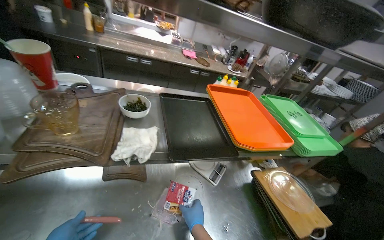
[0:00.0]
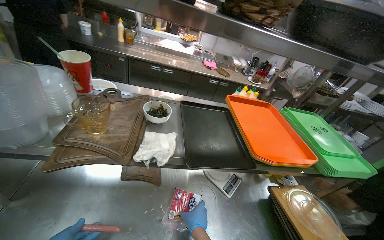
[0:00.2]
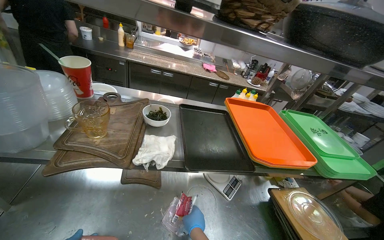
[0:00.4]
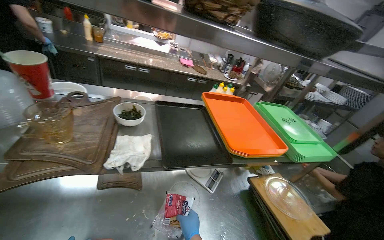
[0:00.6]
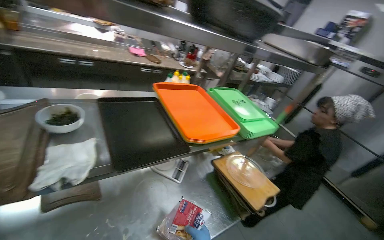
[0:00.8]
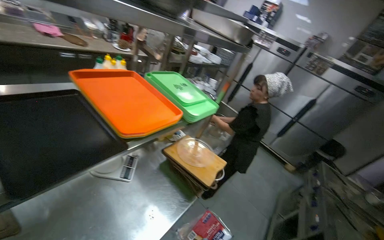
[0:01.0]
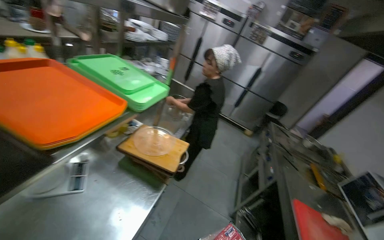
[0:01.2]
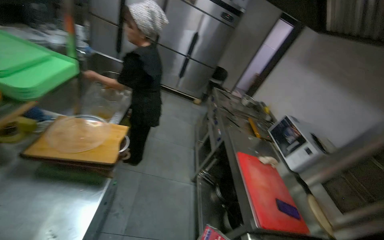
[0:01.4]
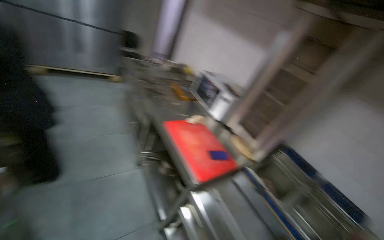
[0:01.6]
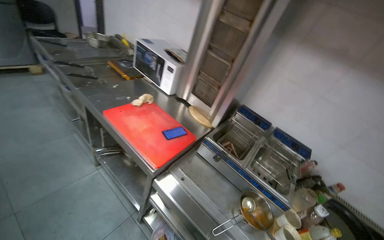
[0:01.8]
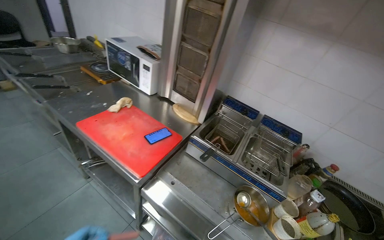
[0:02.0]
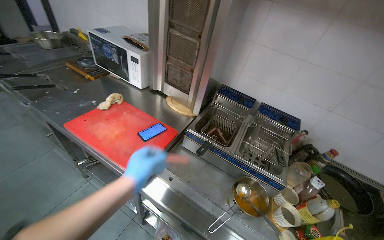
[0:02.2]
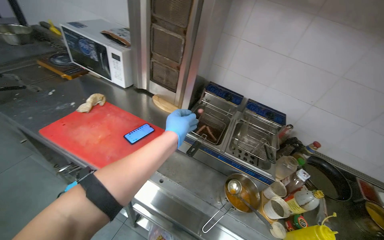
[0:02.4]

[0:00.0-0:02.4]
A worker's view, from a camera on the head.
Job: cooking food.
The whole recording: Preparing and cooking sausages. The worker unwraps sausages and places them into a deep fryer.
0:00.0 to 0:01.2: The head rotates about 55 degrees to the right. The view tilts roughly 15 degrees downward.
0:01.2 to 0:02.4: The camera travels about 60 cm. The wearer's head swings some 80 degrees to the right. The wearer looks roughly 40 degrees further downward.

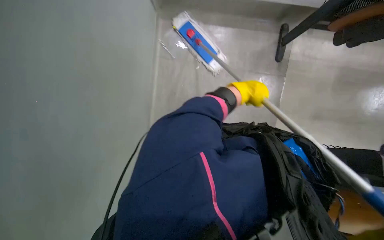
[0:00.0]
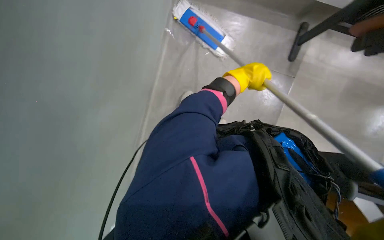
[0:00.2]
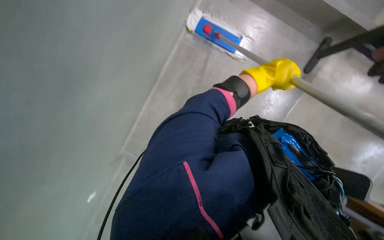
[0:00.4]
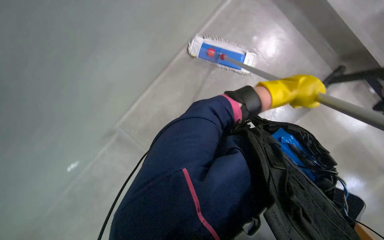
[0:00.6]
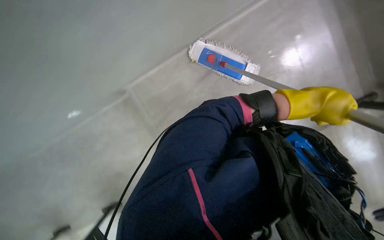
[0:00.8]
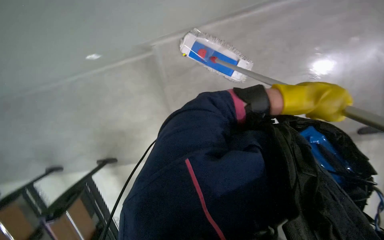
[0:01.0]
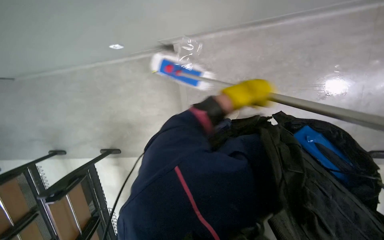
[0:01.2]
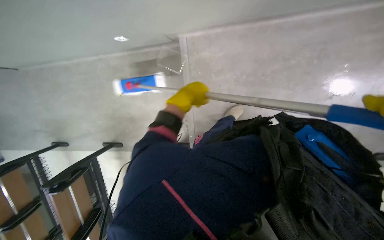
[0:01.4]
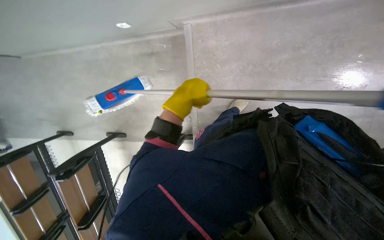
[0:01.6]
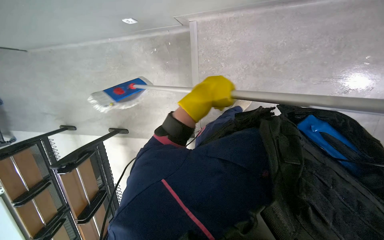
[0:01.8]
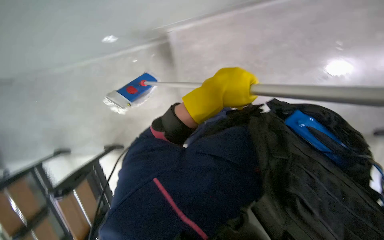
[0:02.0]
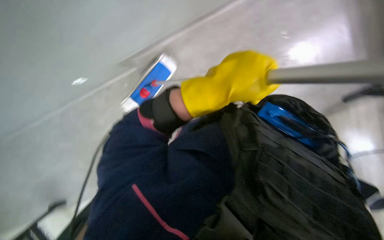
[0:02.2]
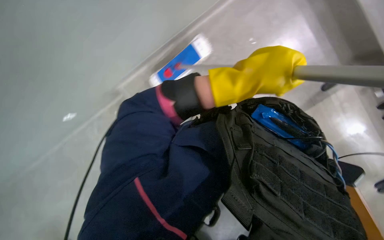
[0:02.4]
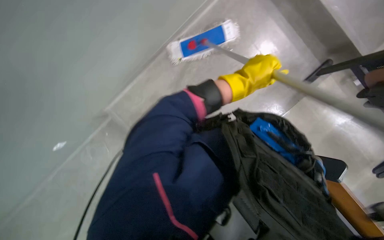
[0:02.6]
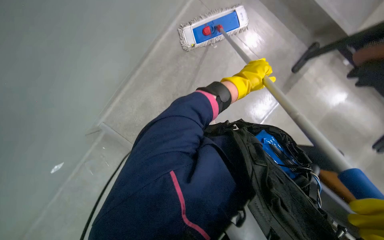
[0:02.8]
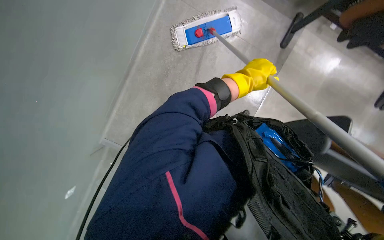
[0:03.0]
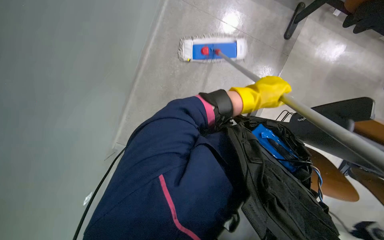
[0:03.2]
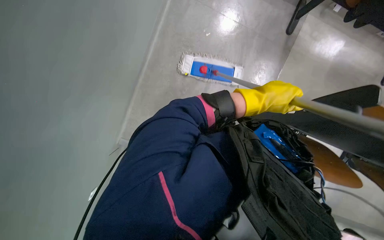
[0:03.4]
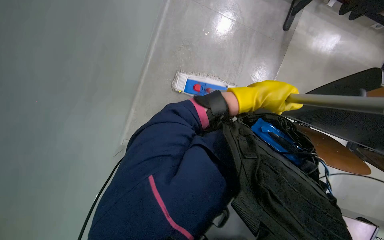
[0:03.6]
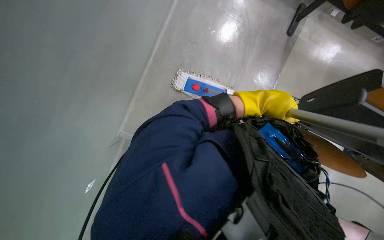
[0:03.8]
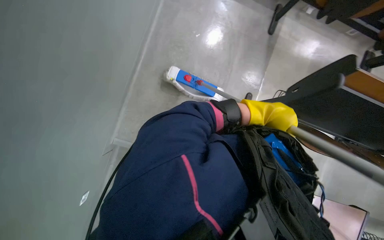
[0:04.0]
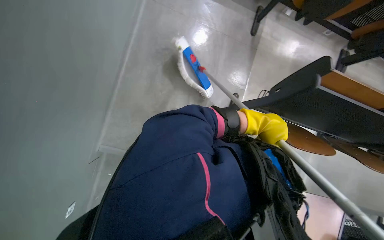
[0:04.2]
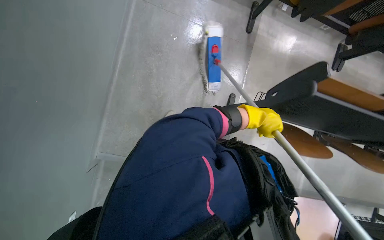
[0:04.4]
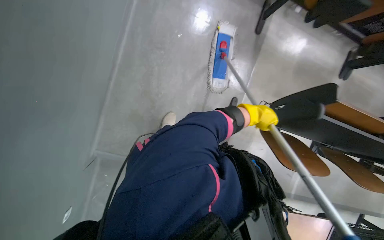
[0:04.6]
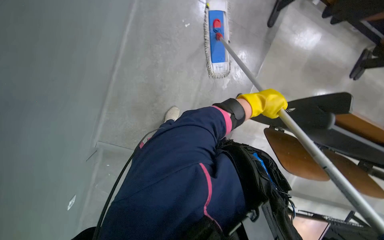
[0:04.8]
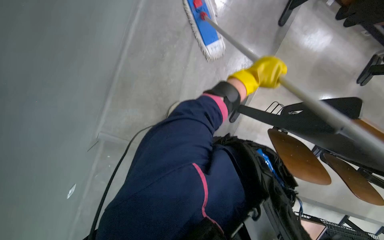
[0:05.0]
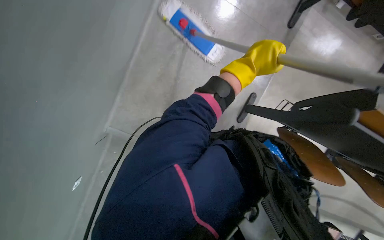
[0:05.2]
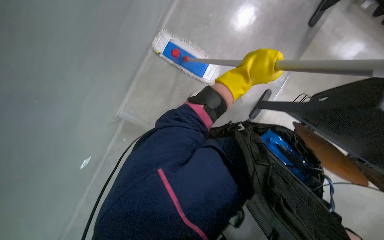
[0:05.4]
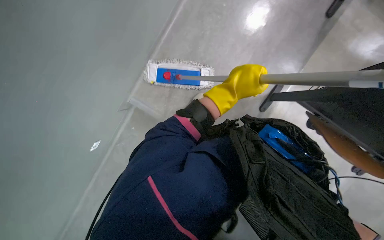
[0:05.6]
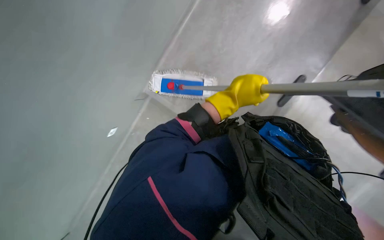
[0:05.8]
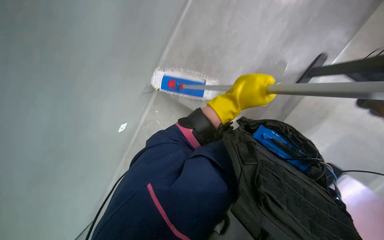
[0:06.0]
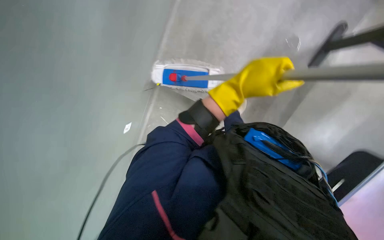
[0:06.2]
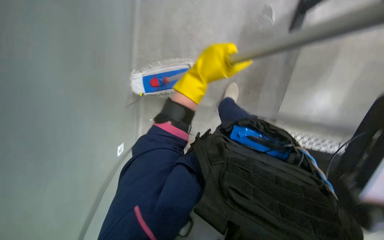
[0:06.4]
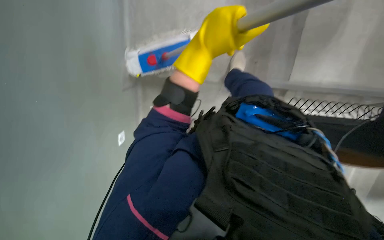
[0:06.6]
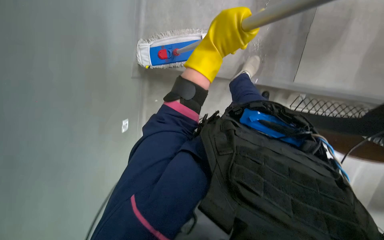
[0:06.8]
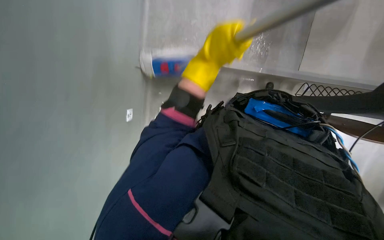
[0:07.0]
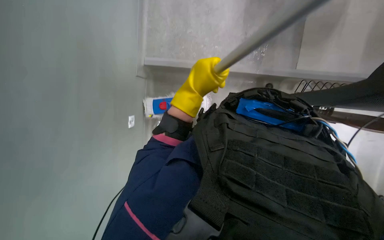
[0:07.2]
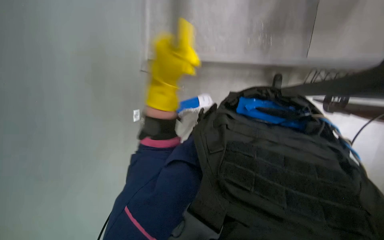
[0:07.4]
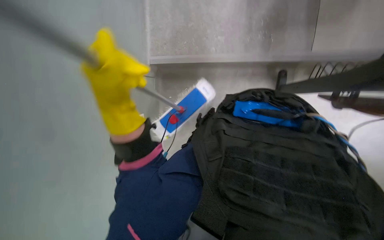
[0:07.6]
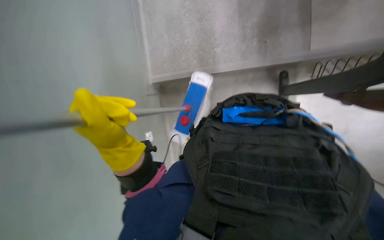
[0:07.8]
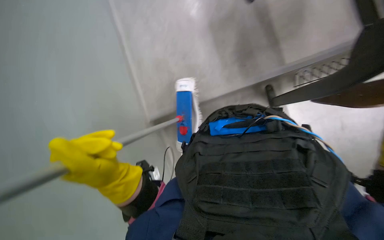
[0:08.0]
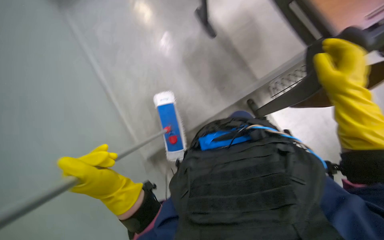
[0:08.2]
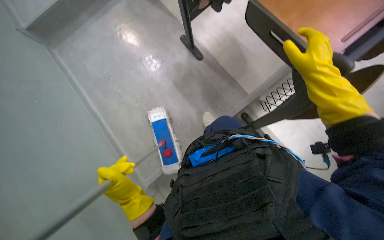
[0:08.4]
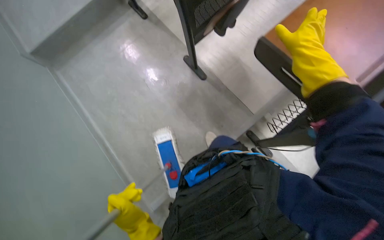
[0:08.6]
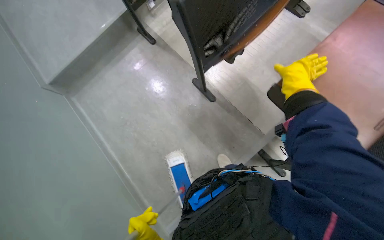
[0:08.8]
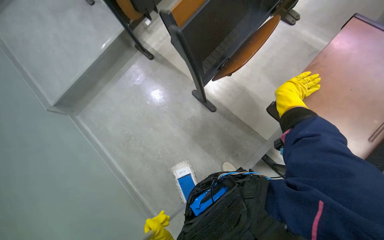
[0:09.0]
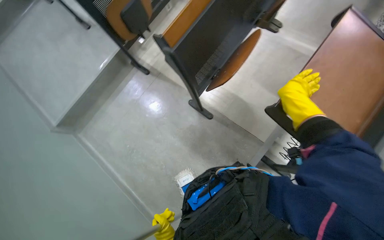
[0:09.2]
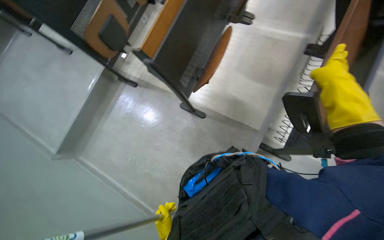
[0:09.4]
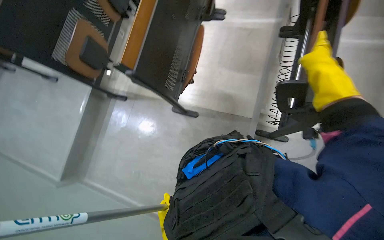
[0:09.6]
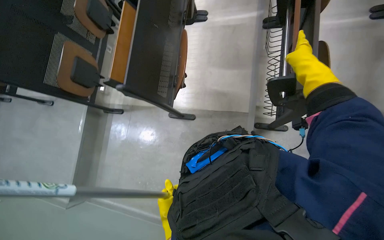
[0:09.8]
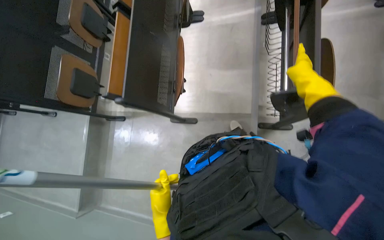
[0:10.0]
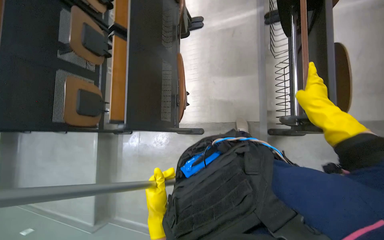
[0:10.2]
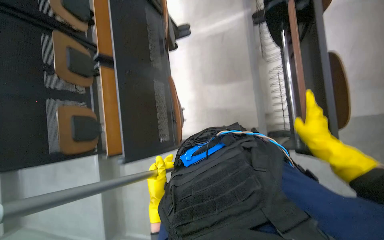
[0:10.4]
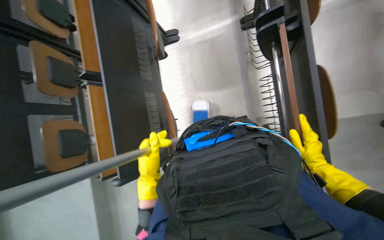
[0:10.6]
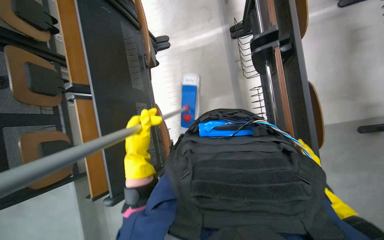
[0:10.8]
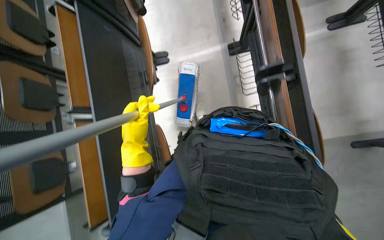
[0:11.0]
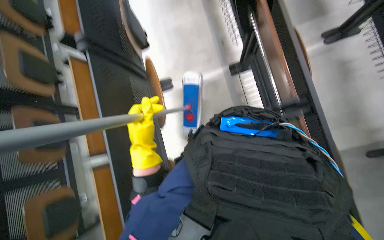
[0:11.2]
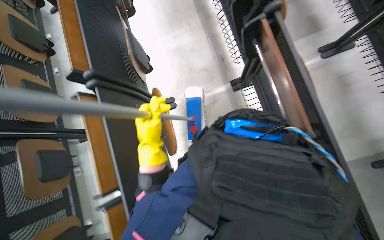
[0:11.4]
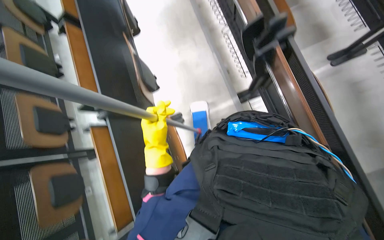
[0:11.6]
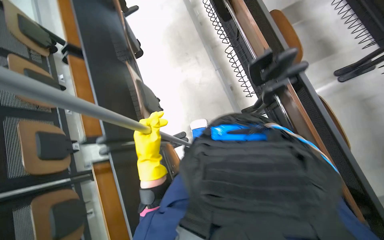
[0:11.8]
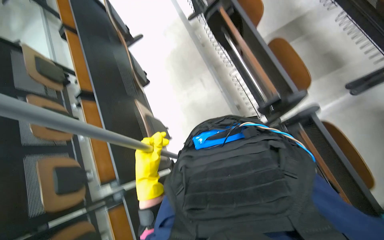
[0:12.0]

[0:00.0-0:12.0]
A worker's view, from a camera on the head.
Job: mopping floor.
The whole recording: Mopping floor. The worker mops the floor, periodically changing the mop head.
0:06.0 to 0:07.6: The view tilts some 15 degrees downward. Everything in view rotates approximately 25 degrees counterclockwise.
0:07.6 to 0:09.0: The view tips upward by roughly 40 degrees. The scene rotates counterclockwise by approximately 45 degrees.
0:09.0 to 0:10.4: The scene turns about 45 degrees counterclockwise in the picture.
0:10.4 to 0:12.0: The camera pitches upward, by approximately 25 degrees.

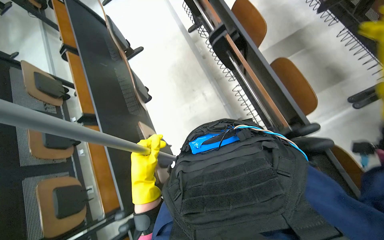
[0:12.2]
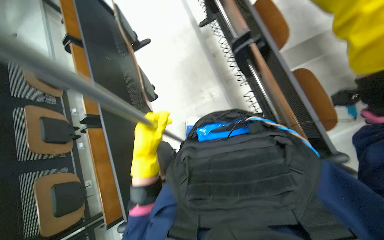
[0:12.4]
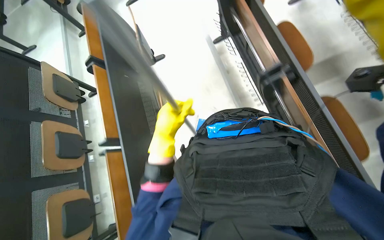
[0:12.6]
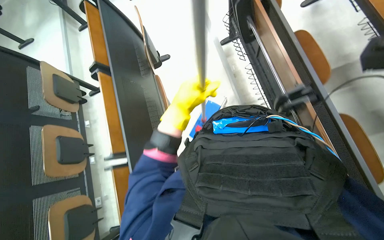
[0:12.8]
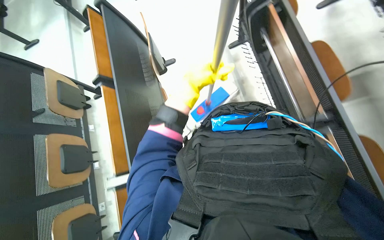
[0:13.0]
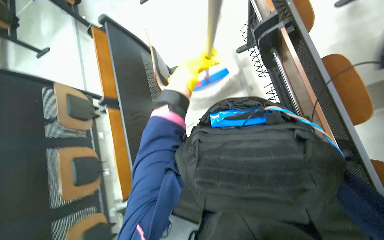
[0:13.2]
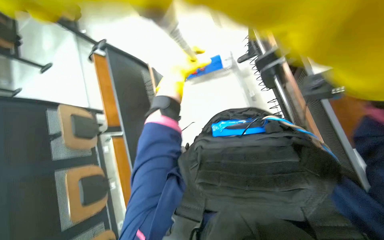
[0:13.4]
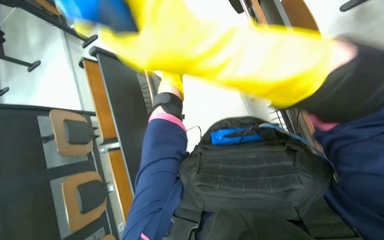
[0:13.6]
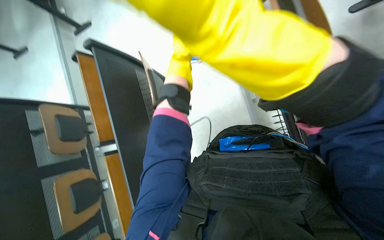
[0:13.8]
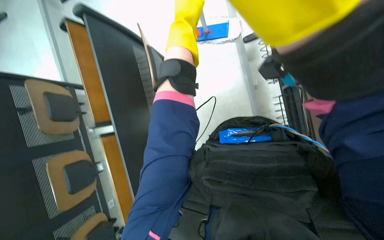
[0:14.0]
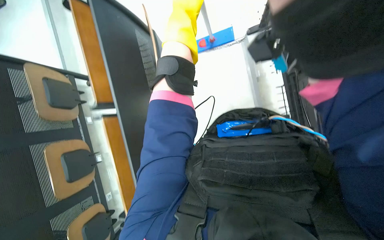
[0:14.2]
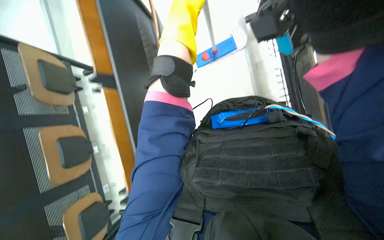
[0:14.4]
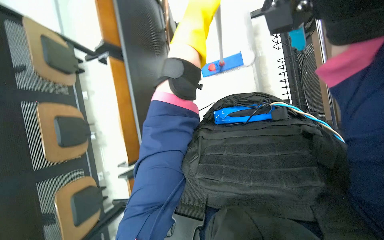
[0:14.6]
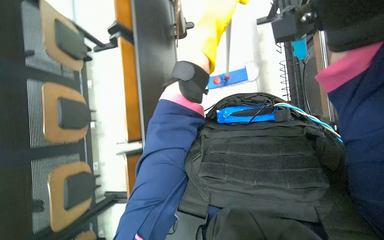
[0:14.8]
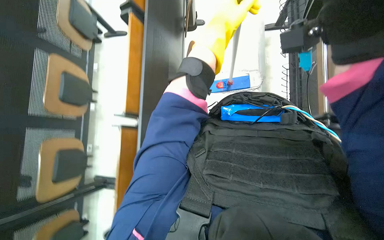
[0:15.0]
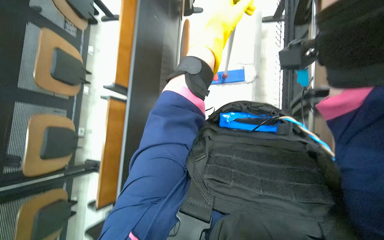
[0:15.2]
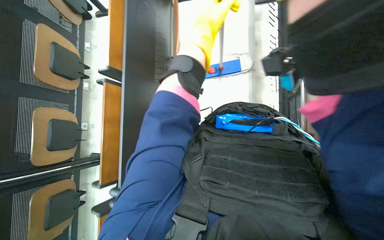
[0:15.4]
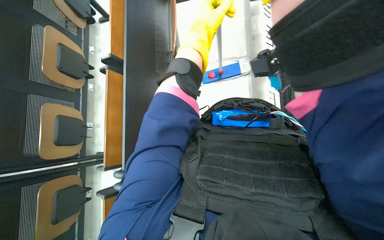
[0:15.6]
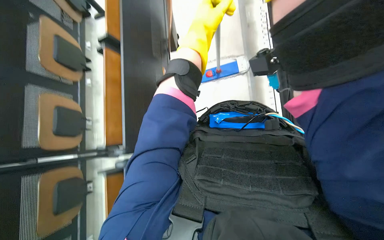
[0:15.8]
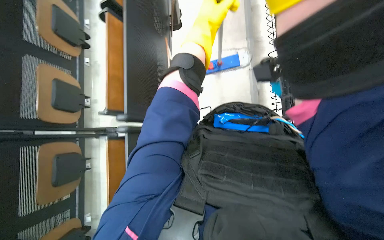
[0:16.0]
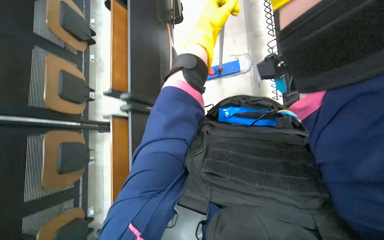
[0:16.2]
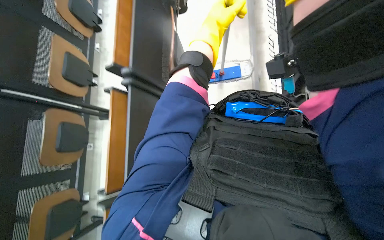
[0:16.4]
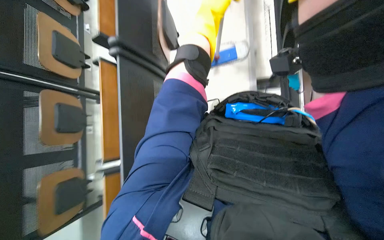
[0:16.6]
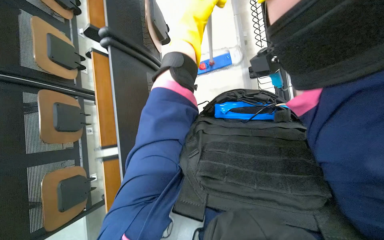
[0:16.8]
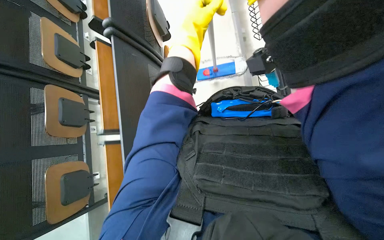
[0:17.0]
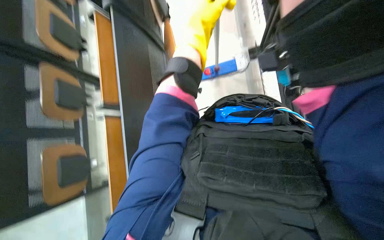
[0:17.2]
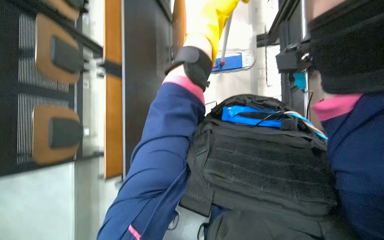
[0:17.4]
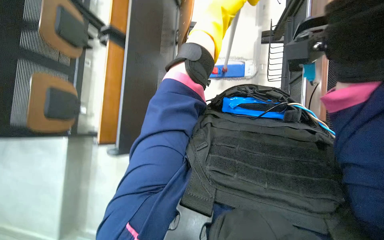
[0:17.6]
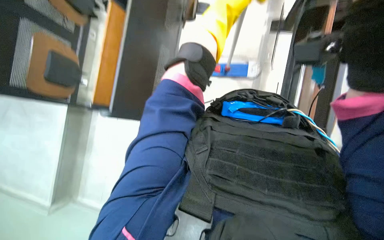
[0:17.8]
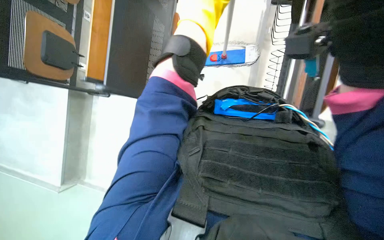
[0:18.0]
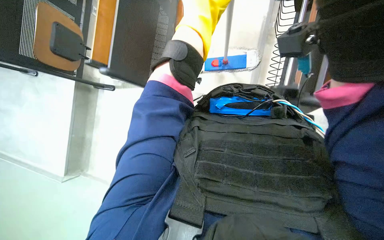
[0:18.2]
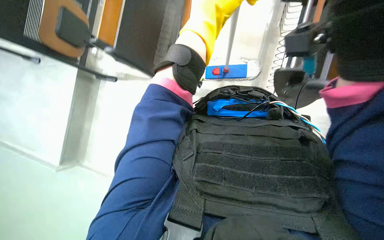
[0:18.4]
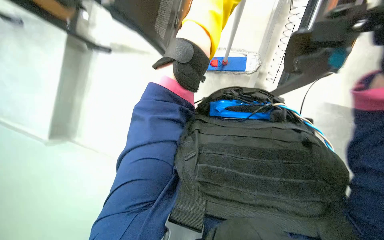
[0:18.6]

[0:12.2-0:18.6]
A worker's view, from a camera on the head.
Job: mopping floor.
The whole recording: Mopping floor. The worker mops the floor, periodically changing the mop head.
0:12.2 to 0:13.8: The camera is carried about 60 cm.
0:13.8 to 0:15.4: The view tilts about 15 degrees downward. Everything in view rotates some 30 degrees clockwise.
0:15.4 to 0:17.0: The wearer looks approximately 25 degrees further downward.
0:17.0 to 0:18.6: The view tilts roughly 15 degrees downward.
